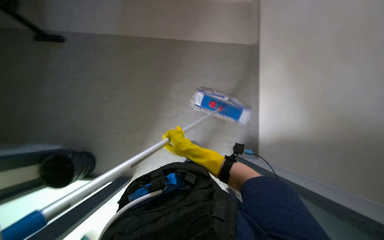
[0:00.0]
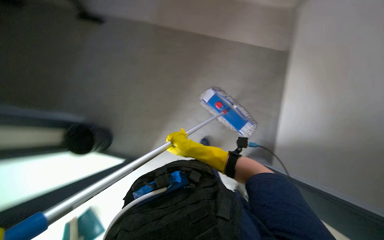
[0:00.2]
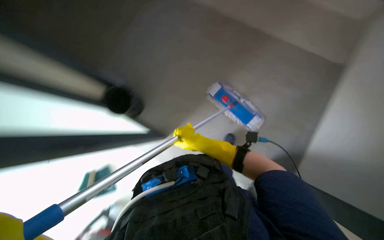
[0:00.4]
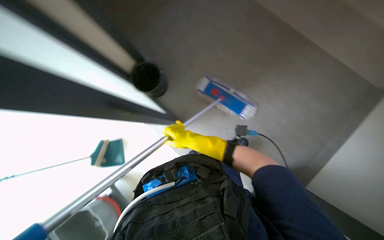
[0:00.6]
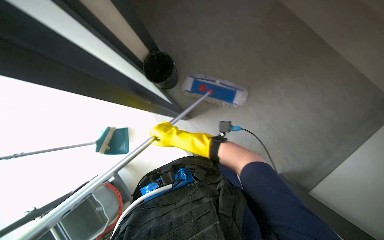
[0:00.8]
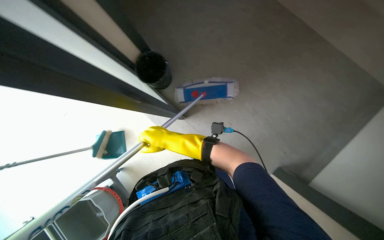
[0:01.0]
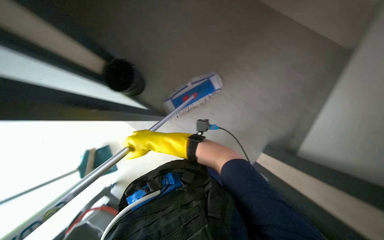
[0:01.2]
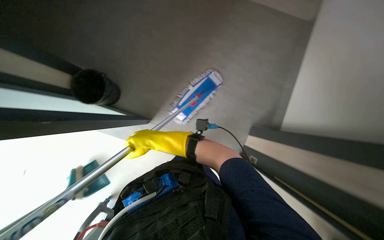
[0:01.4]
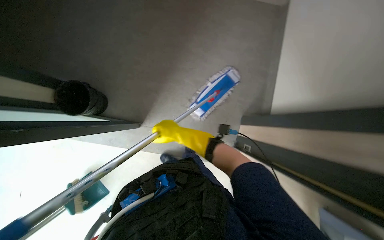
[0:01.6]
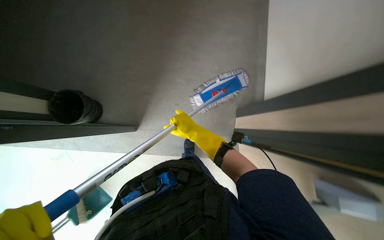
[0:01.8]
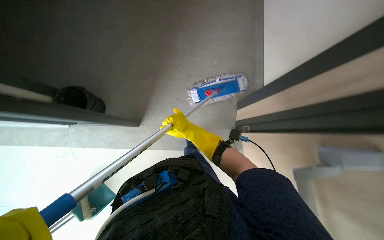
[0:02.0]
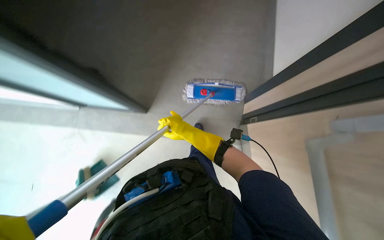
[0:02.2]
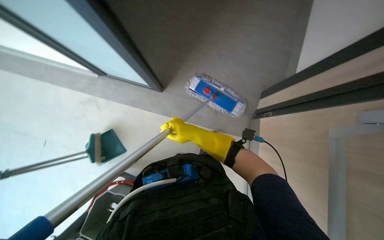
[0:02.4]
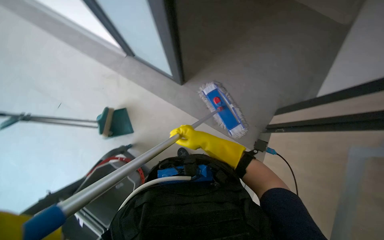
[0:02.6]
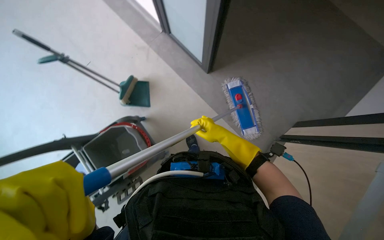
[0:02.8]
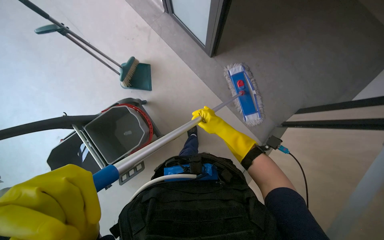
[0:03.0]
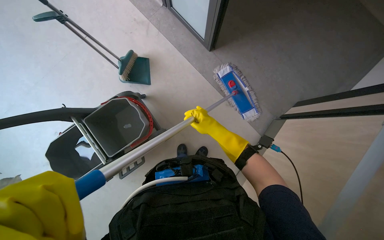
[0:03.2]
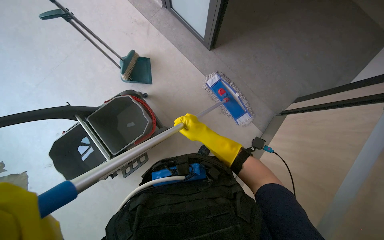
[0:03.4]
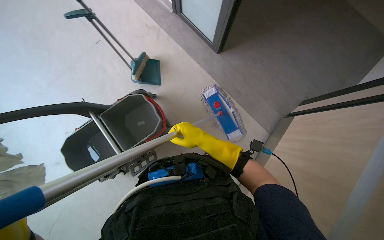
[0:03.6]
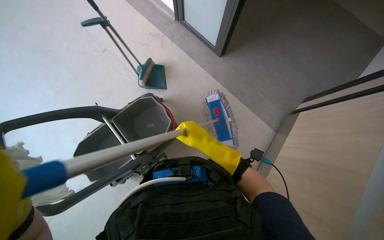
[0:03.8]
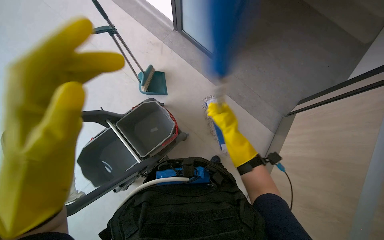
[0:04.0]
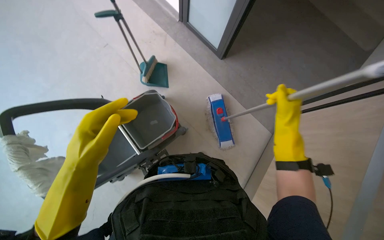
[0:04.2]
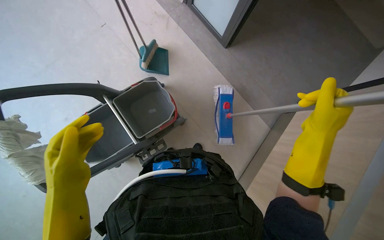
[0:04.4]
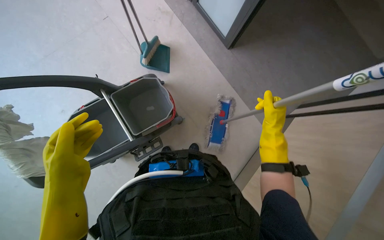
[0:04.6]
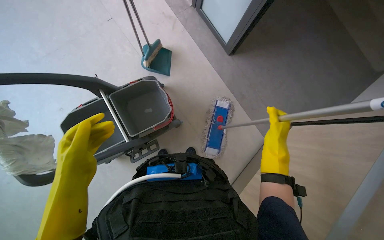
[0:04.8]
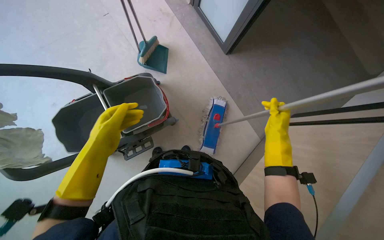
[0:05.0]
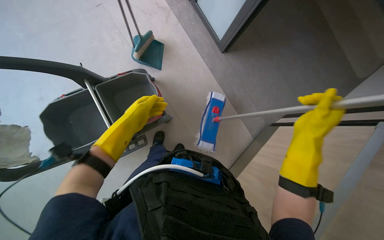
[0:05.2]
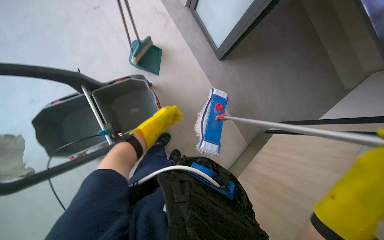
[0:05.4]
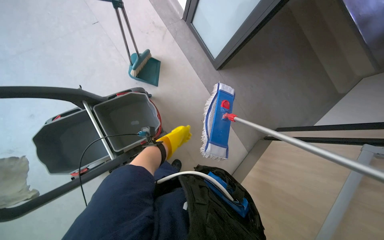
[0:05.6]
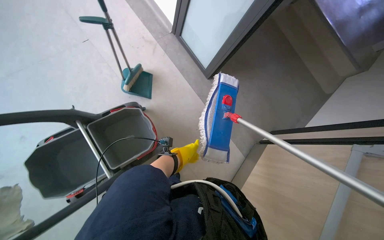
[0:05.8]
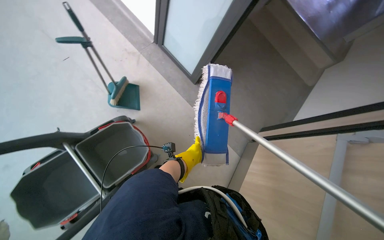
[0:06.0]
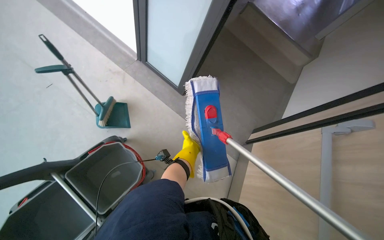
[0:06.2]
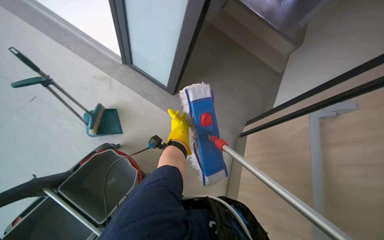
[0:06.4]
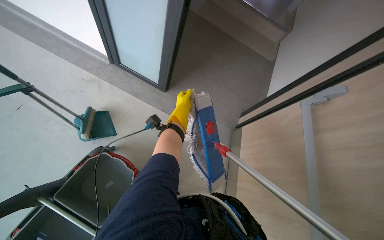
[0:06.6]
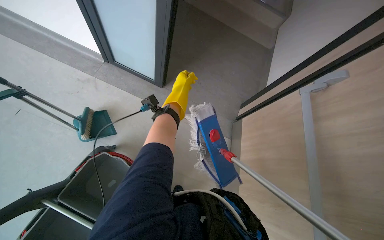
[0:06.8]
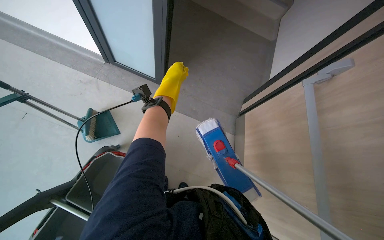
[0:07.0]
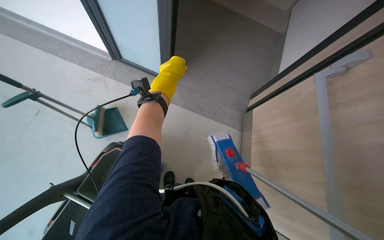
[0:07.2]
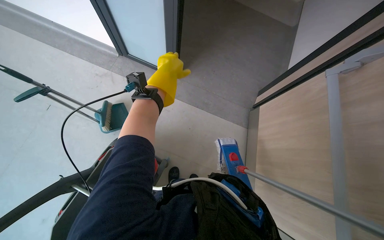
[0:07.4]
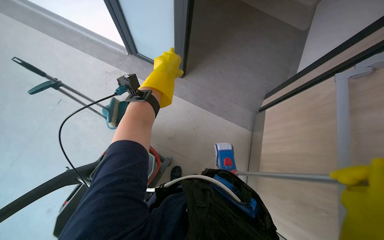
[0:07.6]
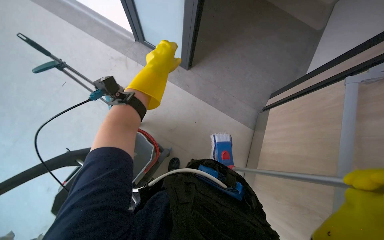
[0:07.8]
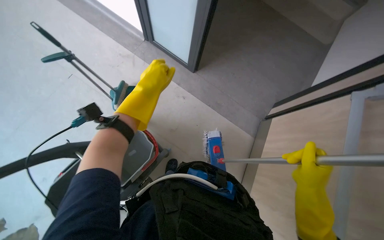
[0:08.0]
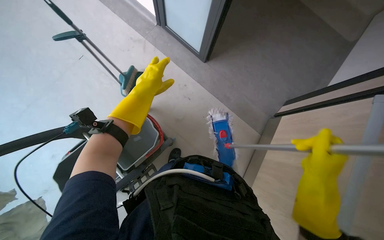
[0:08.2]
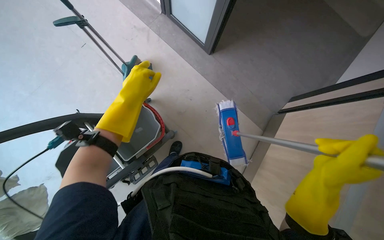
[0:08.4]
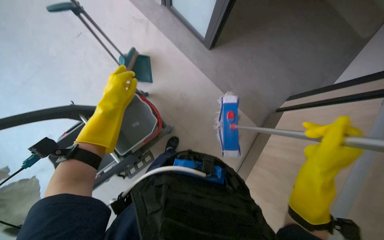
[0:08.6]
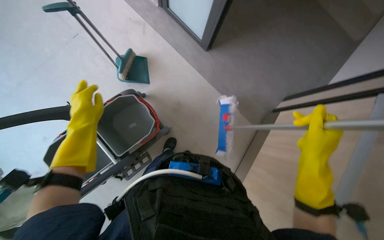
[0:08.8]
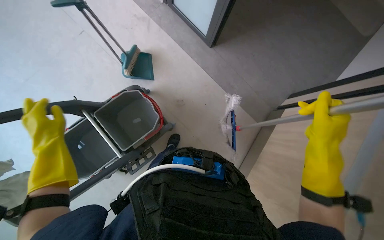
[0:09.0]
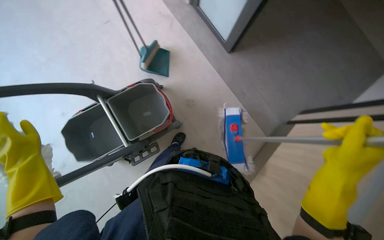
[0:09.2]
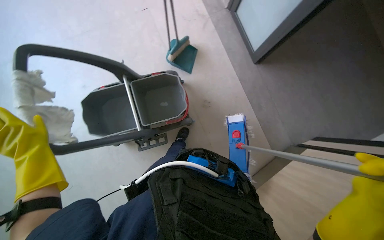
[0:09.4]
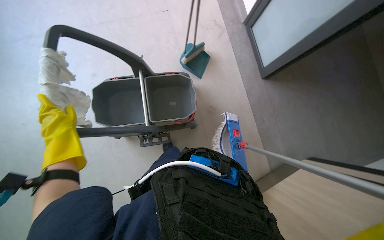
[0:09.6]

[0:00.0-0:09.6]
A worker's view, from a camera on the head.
Job: wiping surfaces.
The whole recording: Cleaning floor with mop. The worker cleans floor using a mop, then dips the mop into a bucket.
0:00.0 to 0:01.6: The right hand is displaced farther from the camera by roughly 10 cm, and reaches some 10 cm to the left, then returns.
0:01.6 to 0:03.2: The wearer looks some 25 degrees further downward. The scene turns roughly 50 degrees clockwise in the picture.
0:03.2 to 0:04.8: The right hand shifts roughly 20 cm to the right.
0:04.8 to 0:06.4: The head turns to the right by some 30 degrees.
0:06.4 to 0:08.0: The left hand moves nearer to the camera and to the left, some 20 cm.
0:08.0 to 0:09.6: Everything in view rotates about 40 degrees clockwise.

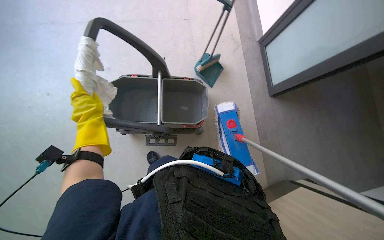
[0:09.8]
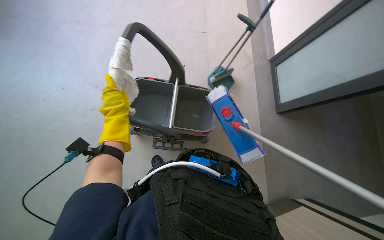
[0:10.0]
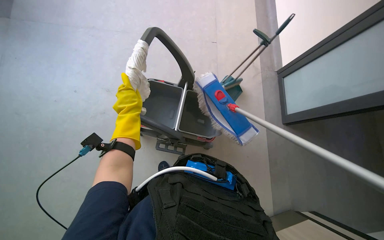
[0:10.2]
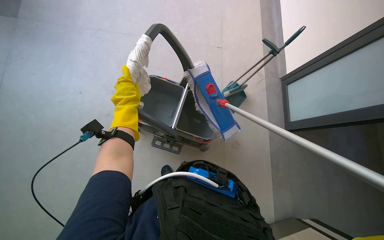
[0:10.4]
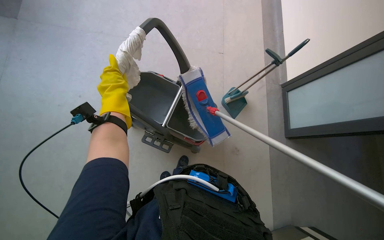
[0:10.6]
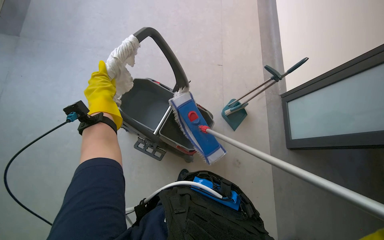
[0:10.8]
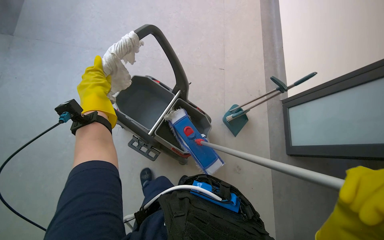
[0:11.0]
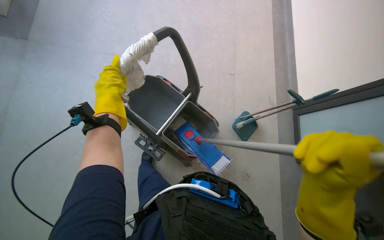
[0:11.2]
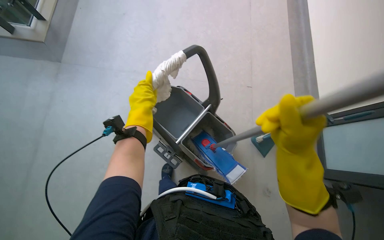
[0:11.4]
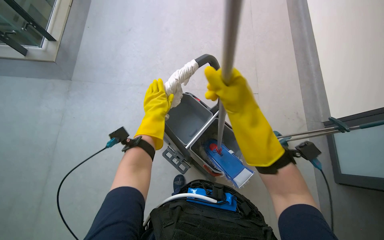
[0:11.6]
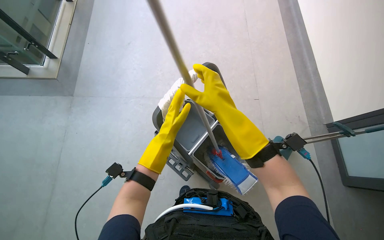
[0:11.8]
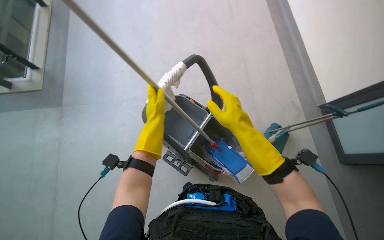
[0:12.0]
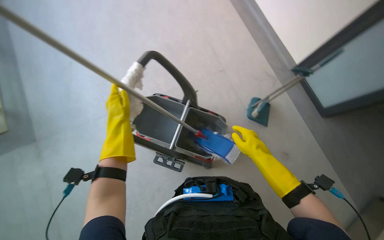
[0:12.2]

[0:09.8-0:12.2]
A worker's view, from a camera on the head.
Job: wiping surfaces.
The whole recording: Cleaning floor with mop. The worker cleans floor using a mop, then dips the mop into a bucket.
0:09.8 to 0:11.0: The view tilts some 15 degrees upward. Everything in view rotates approximately 25 degrees clockwise.

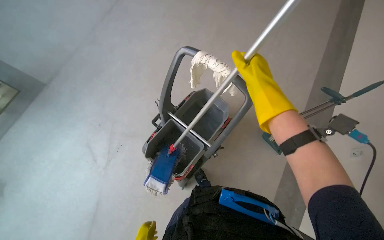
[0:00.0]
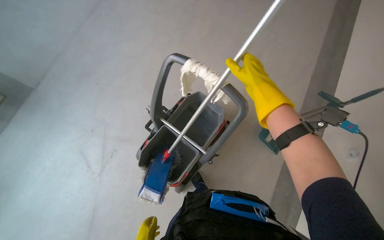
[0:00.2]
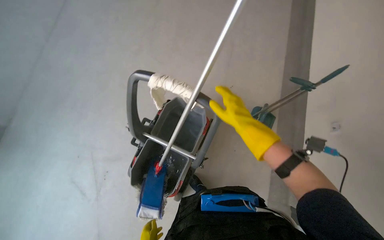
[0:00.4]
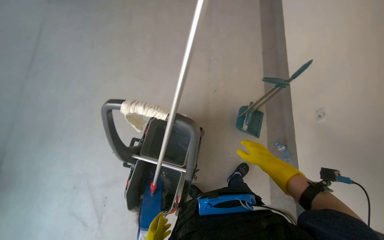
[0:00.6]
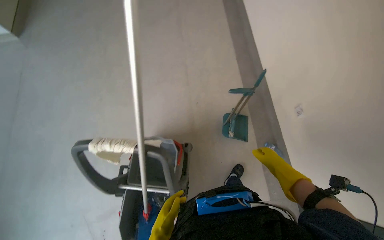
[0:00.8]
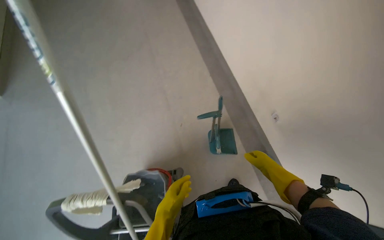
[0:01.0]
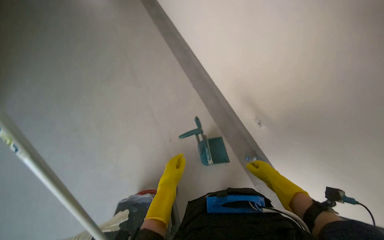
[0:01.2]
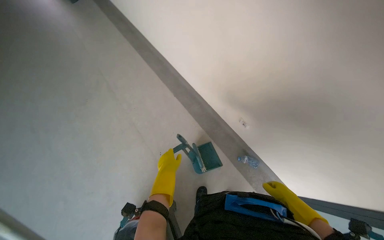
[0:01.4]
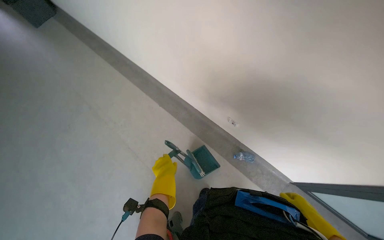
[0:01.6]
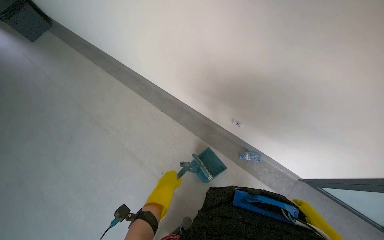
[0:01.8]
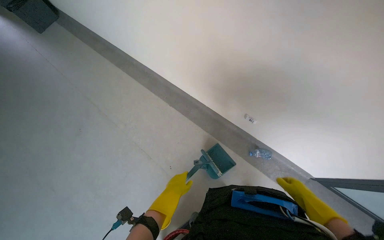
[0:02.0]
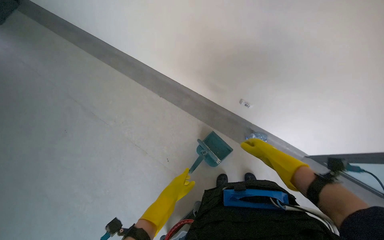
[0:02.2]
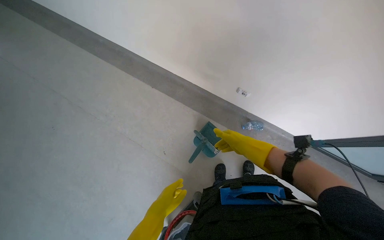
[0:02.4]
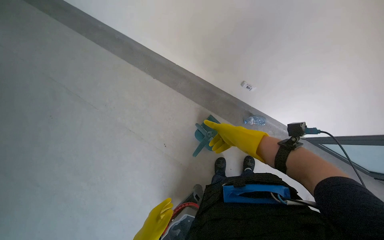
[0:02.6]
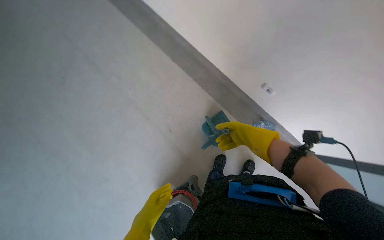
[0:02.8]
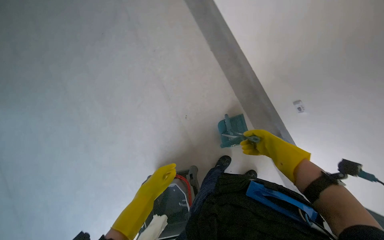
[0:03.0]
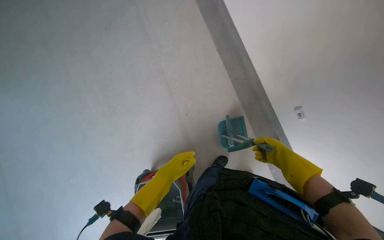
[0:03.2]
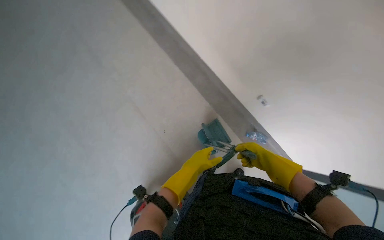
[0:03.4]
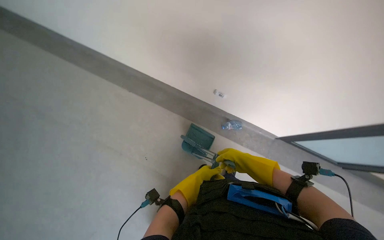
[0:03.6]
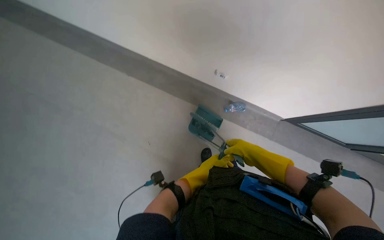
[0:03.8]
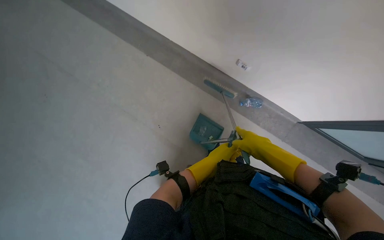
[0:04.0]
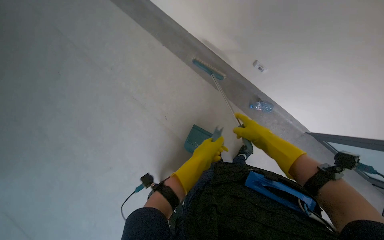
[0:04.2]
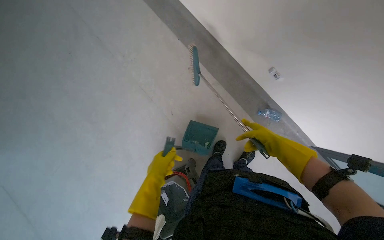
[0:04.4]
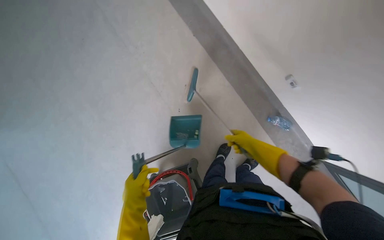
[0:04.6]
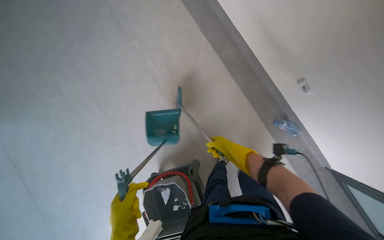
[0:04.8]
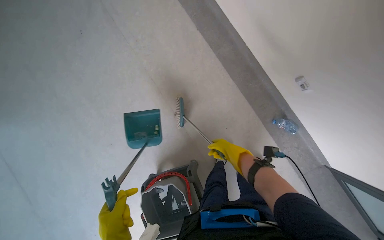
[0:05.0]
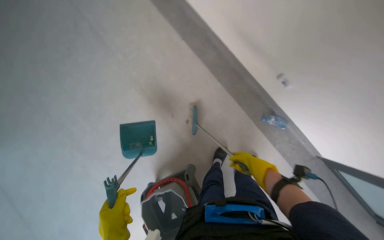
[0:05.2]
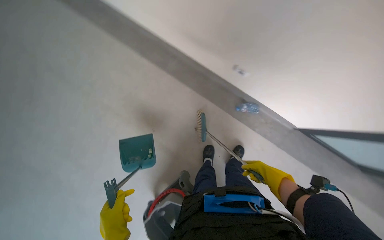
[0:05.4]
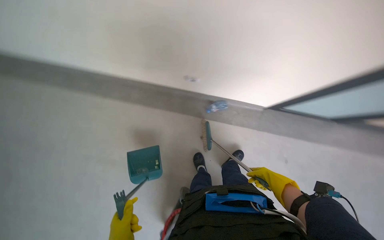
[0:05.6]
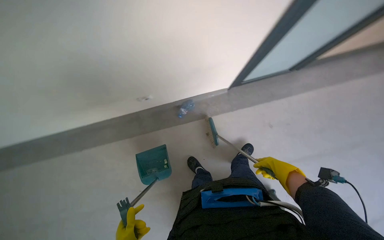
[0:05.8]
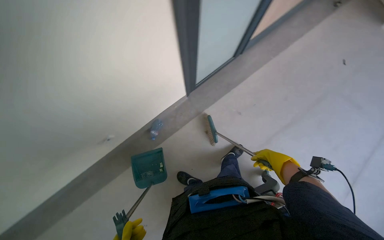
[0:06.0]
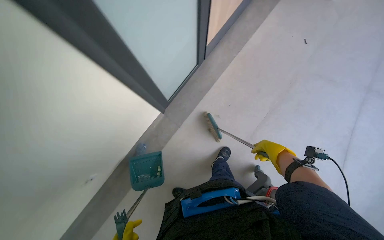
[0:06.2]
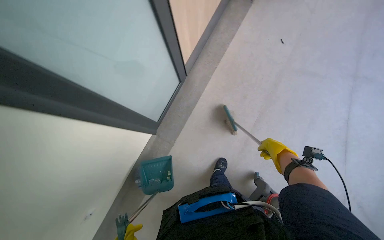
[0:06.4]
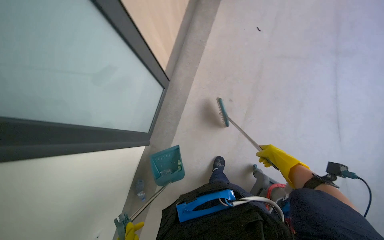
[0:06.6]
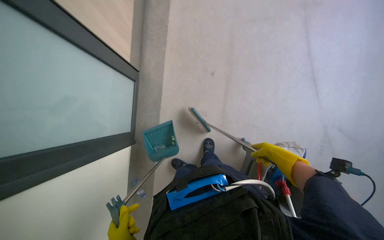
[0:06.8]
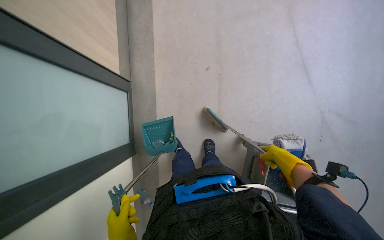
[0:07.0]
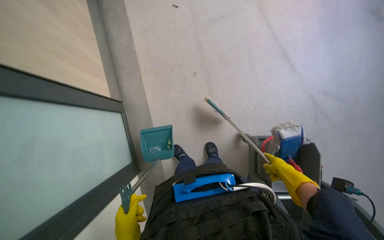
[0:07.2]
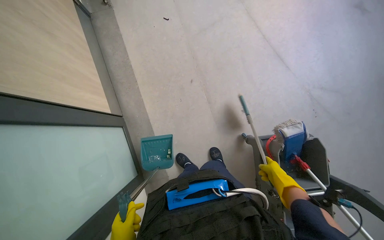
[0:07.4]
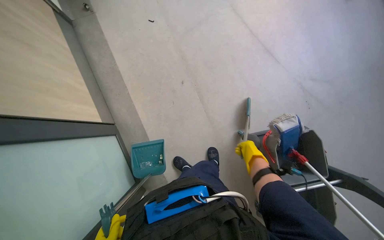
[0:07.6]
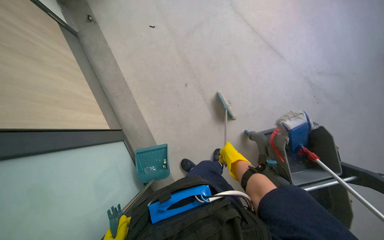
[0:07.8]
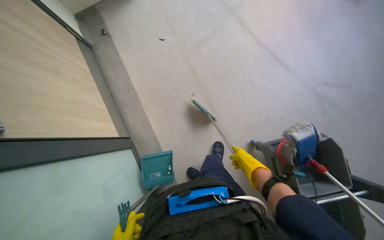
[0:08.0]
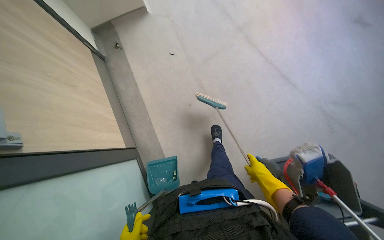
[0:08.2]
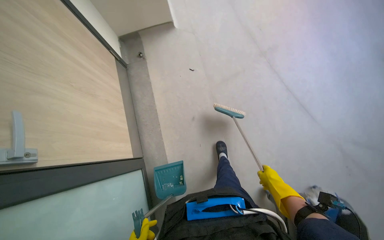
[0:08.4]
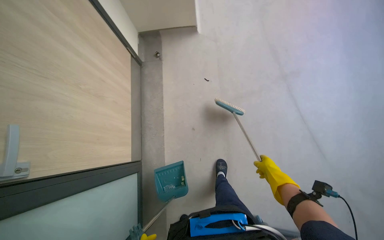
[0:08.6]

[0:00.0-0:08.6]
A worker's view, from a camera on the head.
Job: sweeping floor.
The whole recording: Sweeping classroom floor. The worker sweeps debris from the classroom floor using a brush and dustpan.
0:00.0 to 0:01.4: The camera is carried about 60 cm. The head turns to the right by about 60 degrees. The wearer looks approximately 10 degrees further upward.
0:01.4 to 0:02.8: The view tilts some 15 degrees downward. The left hand goes some 20 cm down the picture.
0:05.8 to 0:07.2: The camera travels approximately 50 cm. The wearer looks approximately 90 degrees further to the right.
